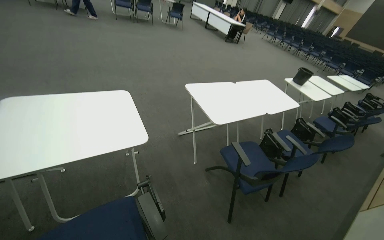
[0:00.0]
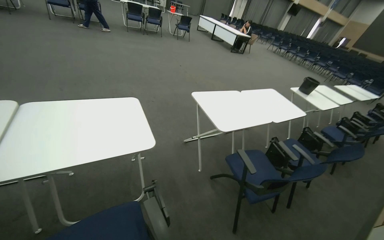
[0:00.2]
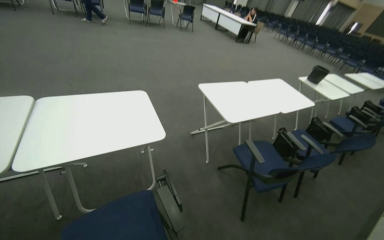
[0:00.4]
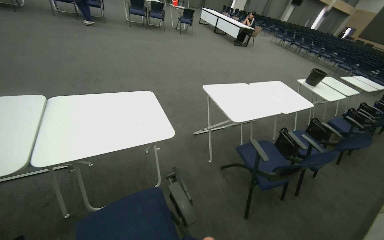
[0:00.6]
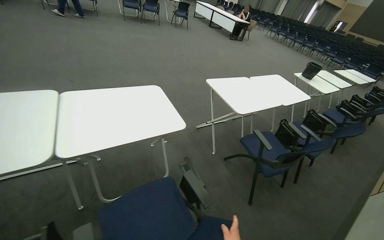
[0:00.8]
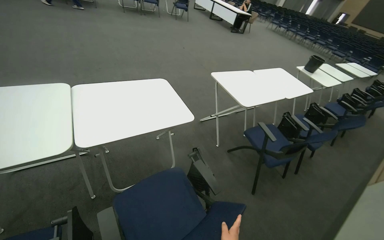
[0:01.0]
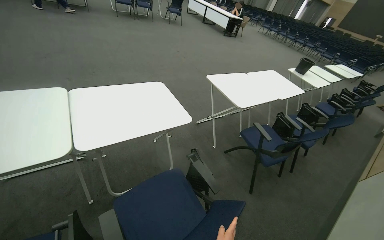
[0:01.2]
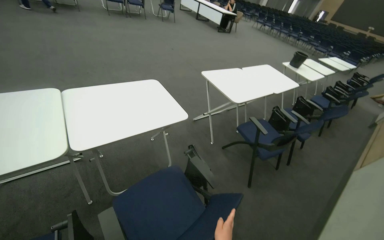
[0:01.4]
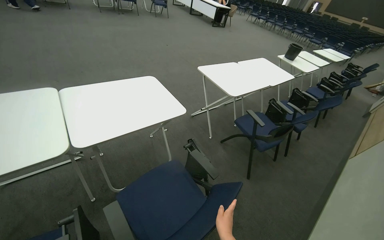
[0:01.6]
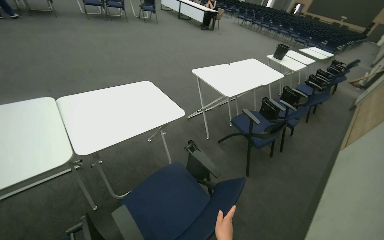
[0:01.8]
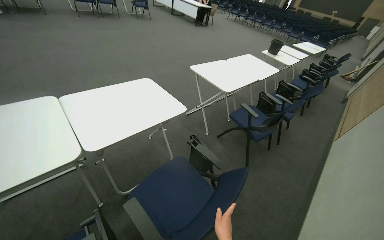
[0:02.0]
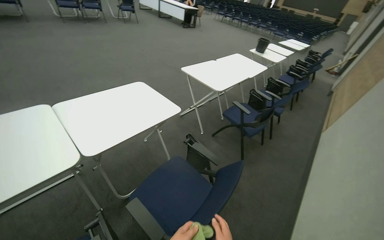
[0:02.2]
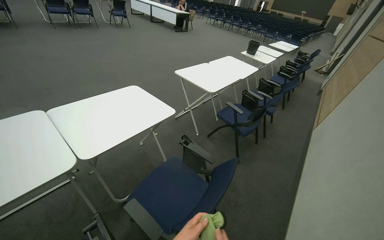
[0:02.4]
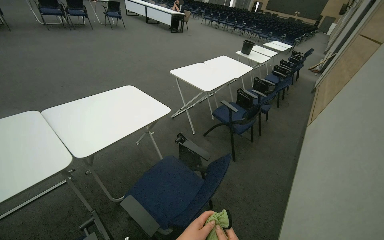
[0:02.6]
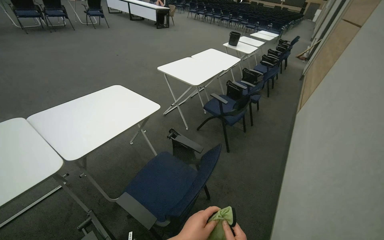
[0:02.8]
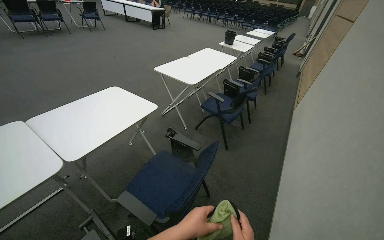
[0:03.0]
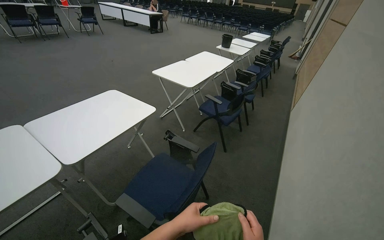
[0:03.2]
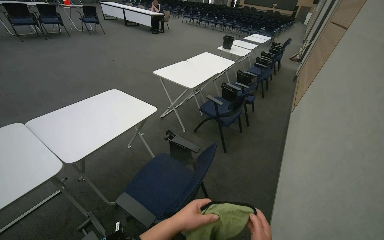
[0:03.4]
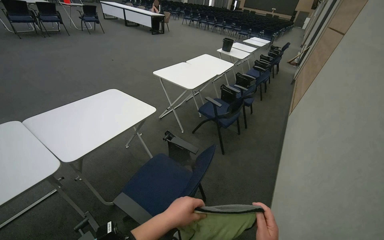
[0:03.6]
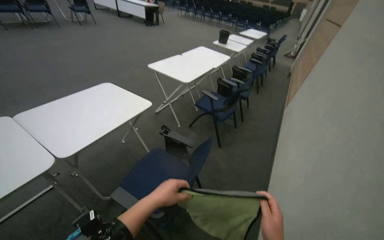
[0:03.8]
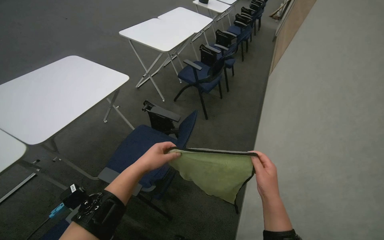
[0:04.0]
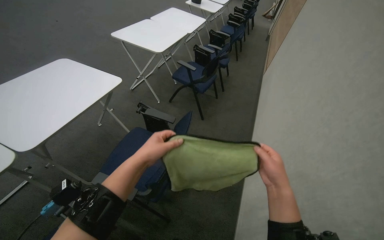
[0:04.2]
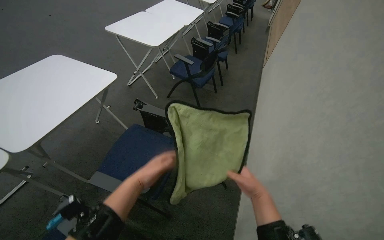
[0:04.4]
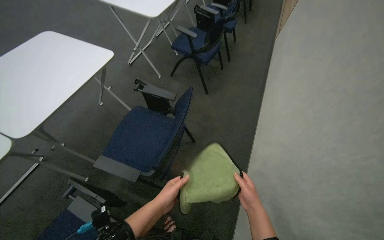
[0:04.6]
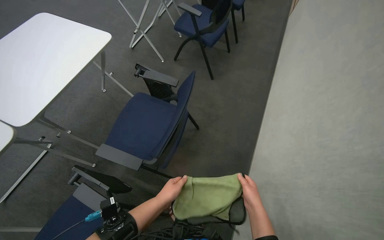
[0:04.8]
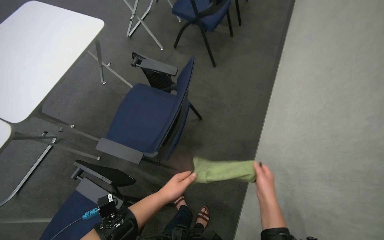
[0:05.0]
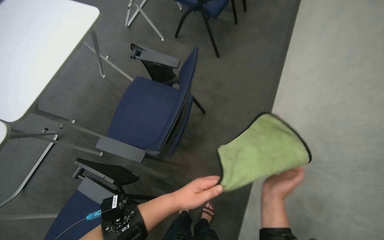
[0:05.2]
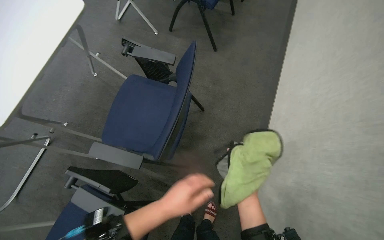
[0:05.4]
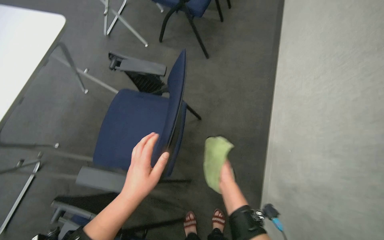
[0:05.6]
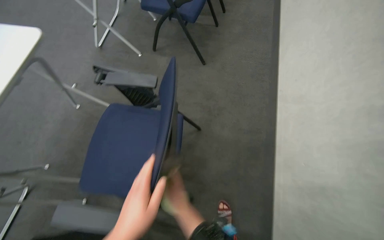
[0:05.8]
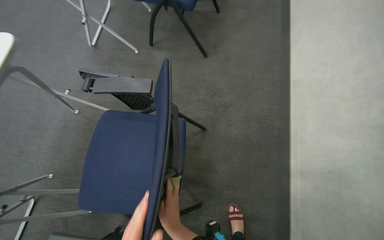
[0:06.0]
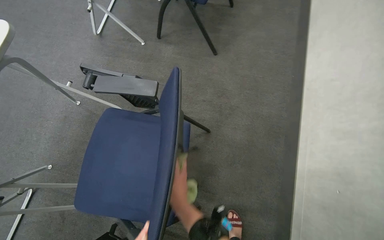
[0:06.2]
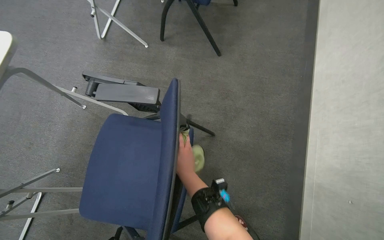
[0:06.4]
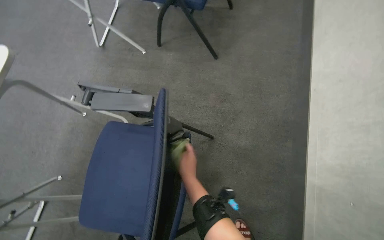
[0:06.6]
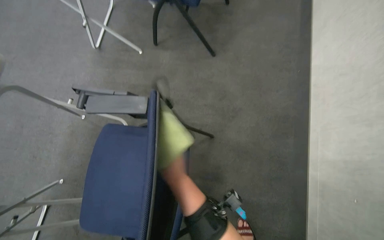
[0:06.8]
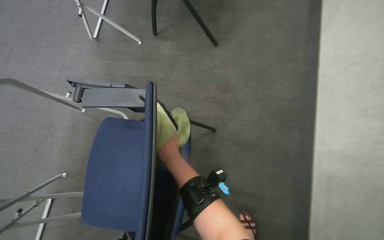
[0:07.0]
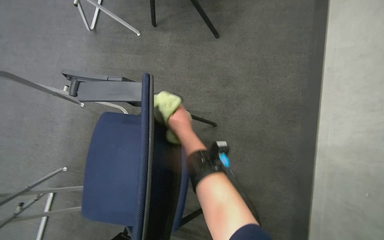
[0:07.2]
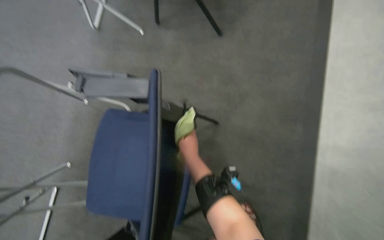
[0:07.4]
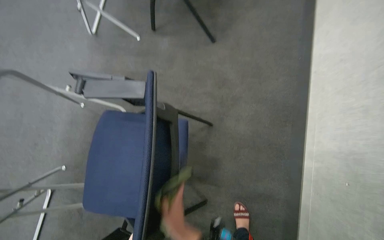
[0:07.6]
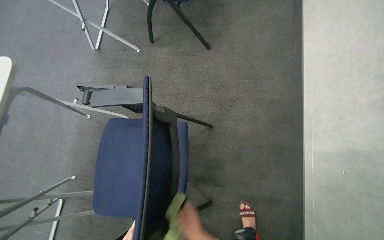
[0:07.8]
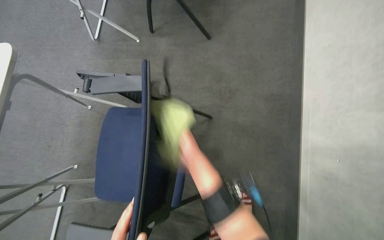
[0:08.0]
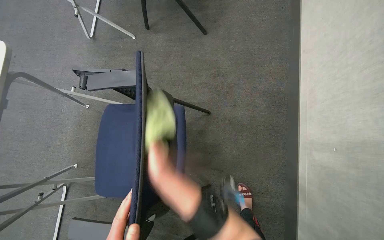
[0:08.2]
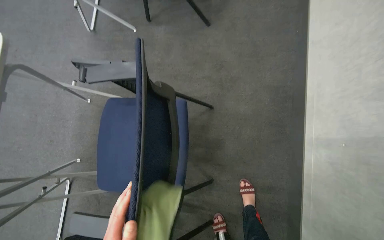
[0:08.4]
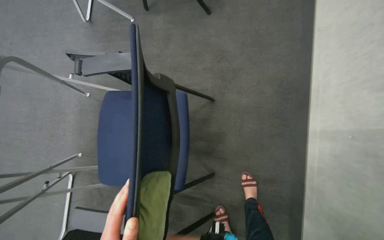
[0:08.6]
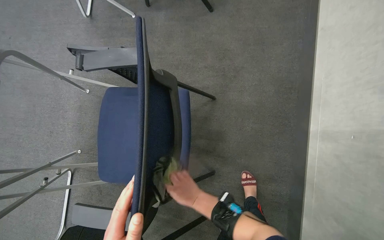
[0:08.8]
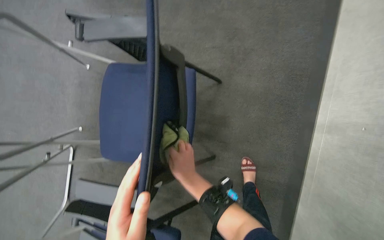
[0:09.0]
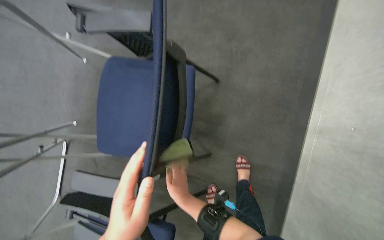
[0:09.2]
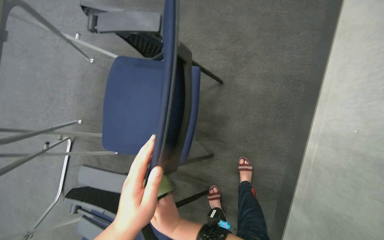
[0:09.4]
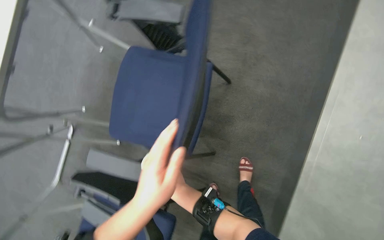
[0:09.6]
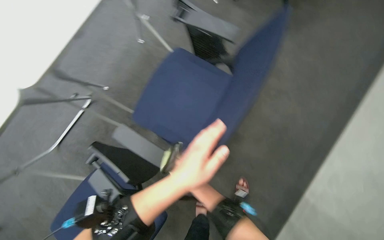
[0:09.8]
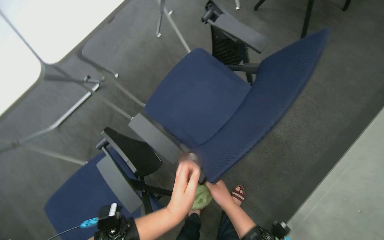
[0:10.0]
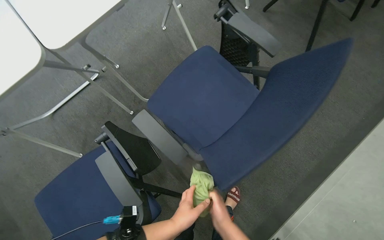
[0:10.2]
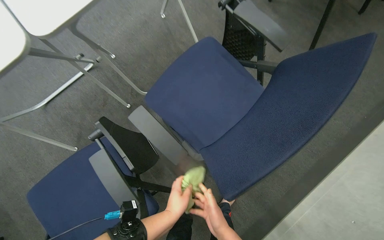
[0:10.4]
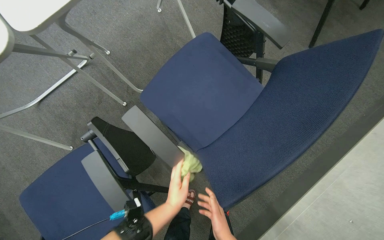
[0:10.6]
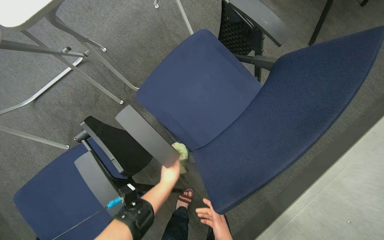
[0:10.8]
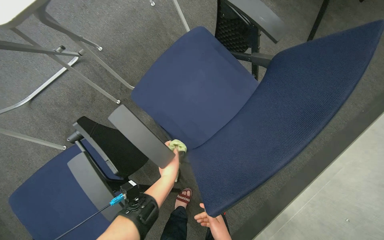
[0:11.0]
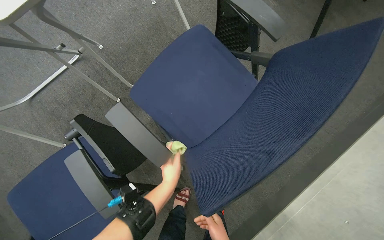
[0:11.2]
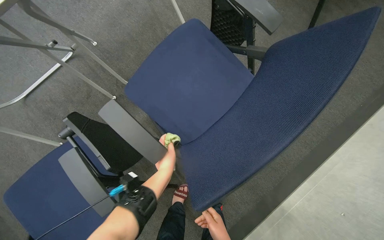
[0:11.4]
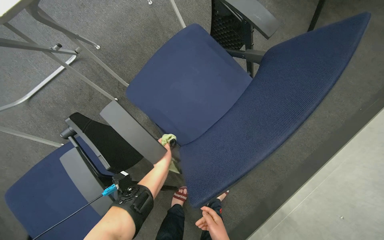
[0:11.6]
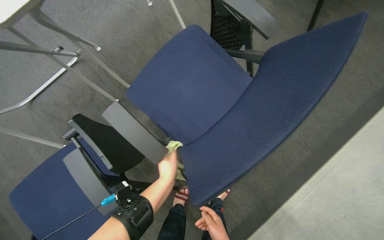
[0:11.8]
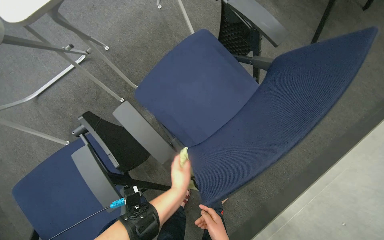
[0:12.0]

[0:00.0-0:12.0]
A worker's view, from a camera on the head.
Job: wiping surfaces.
The whole recording: Wiping conference room tables and chairs. The worker wipes down tables and chairs in the conference room, periodically rinsing the cloth.
0:01.6 to 0:03.0: The wearer looks approximately 20 degrees further to the right.
0:03.0 to 0:04.4: The view tilts about 15 degrees downward.
0:04.4 to 0:06.0: The camera is carried roughly 50 cm. The wearer looks approximately 20 degrees further downward.
0:06.0 to 0:07.6: The right hand moves about 35 cm up the picture and comes back.
0:09.0 to 0:10.4: Everything in view rotates roughly 40 degrees clockwise.
0:10.4 to 0:12.0: The left hand moves some 15 cm farther from the camera and comes back.

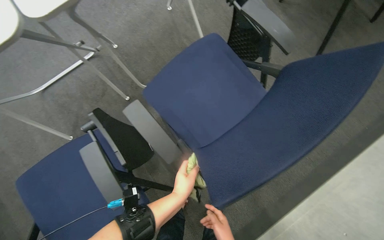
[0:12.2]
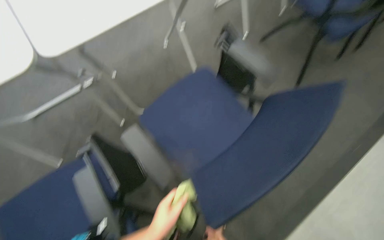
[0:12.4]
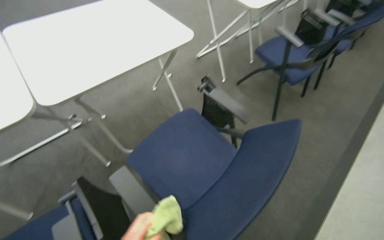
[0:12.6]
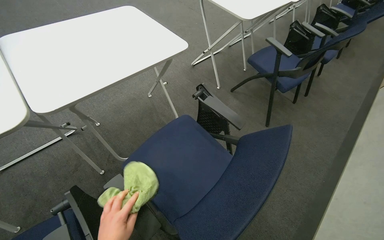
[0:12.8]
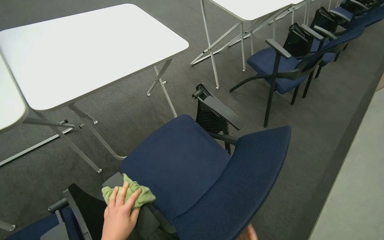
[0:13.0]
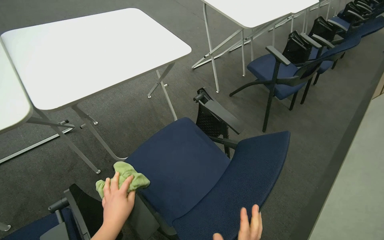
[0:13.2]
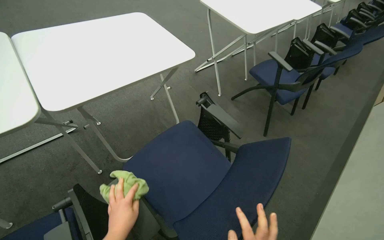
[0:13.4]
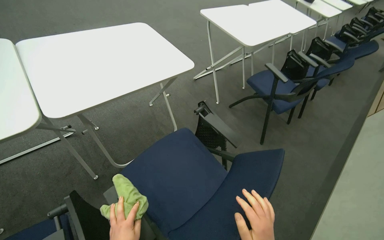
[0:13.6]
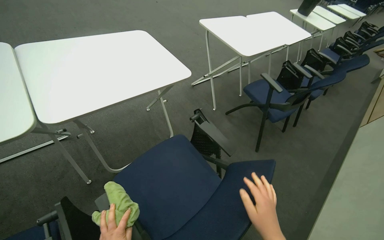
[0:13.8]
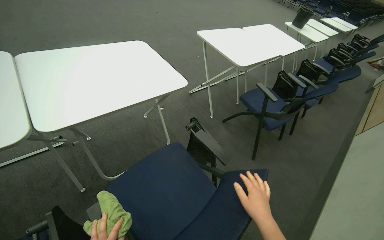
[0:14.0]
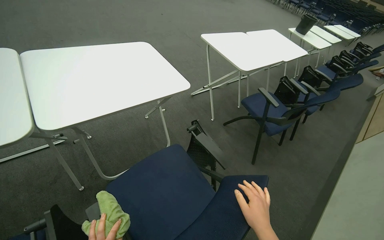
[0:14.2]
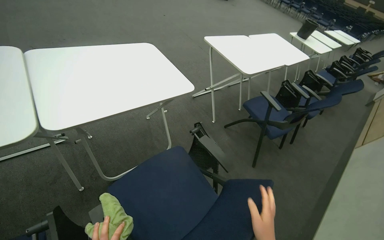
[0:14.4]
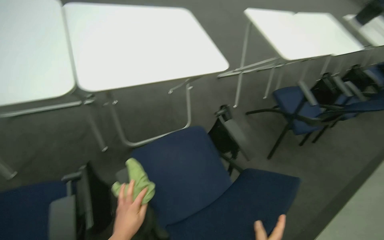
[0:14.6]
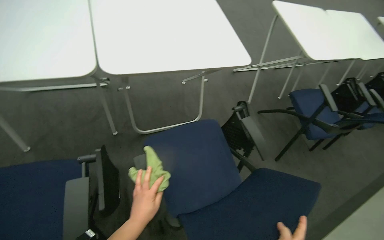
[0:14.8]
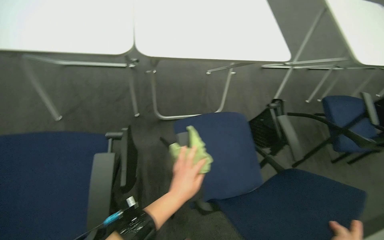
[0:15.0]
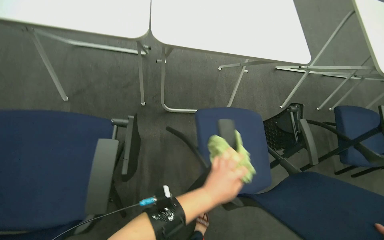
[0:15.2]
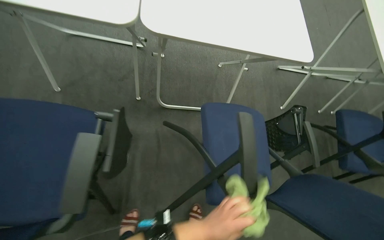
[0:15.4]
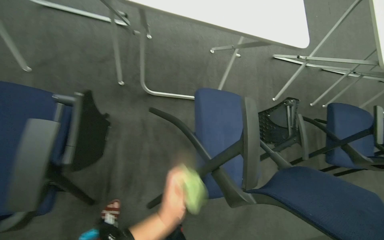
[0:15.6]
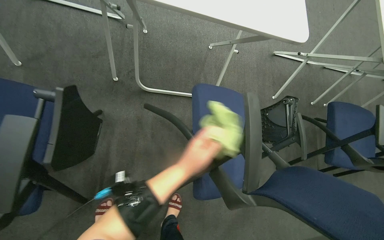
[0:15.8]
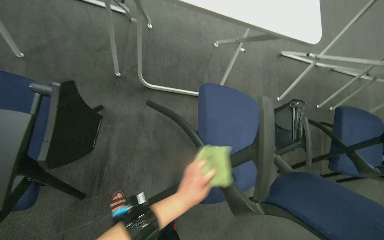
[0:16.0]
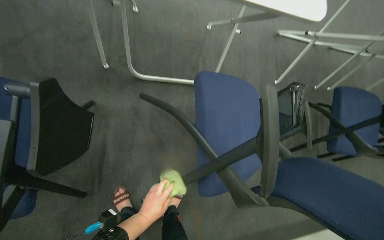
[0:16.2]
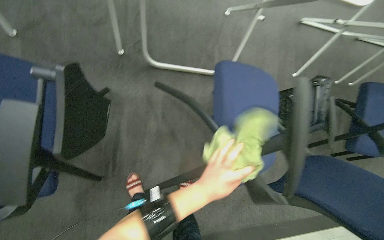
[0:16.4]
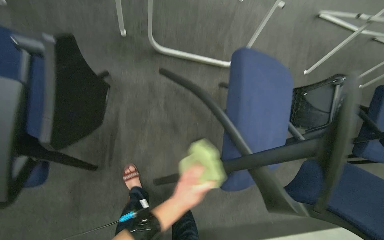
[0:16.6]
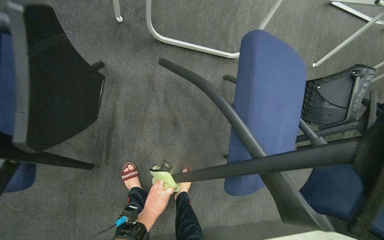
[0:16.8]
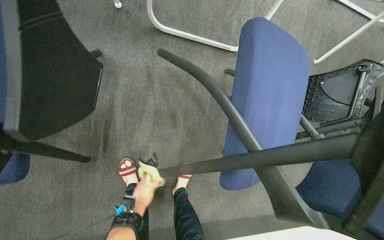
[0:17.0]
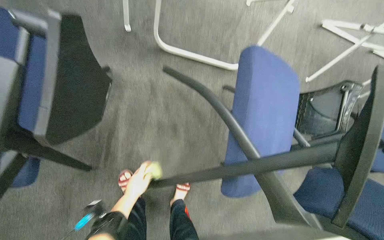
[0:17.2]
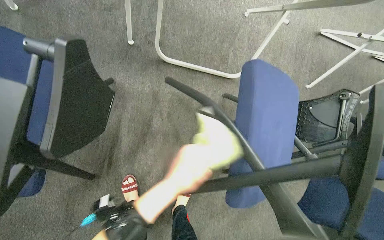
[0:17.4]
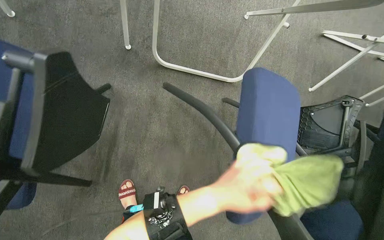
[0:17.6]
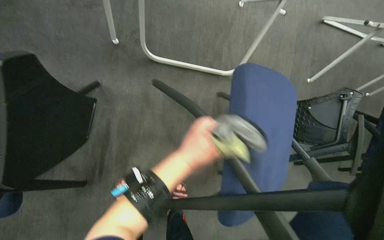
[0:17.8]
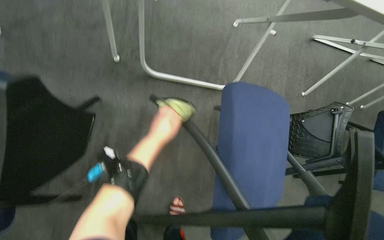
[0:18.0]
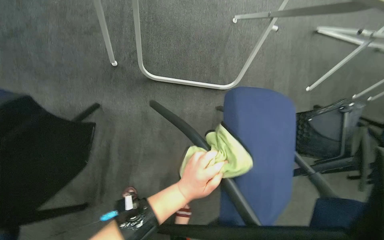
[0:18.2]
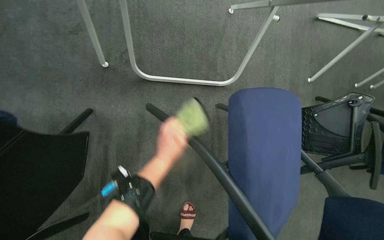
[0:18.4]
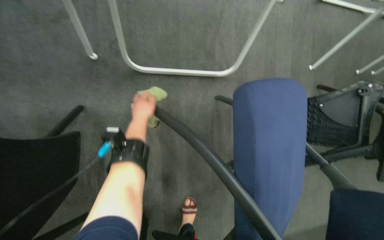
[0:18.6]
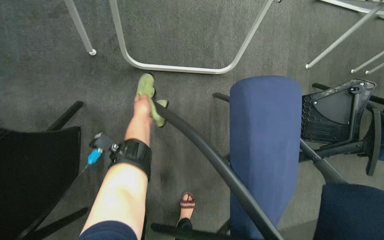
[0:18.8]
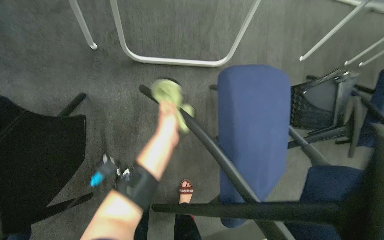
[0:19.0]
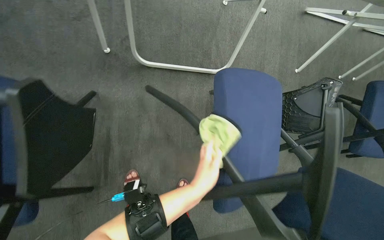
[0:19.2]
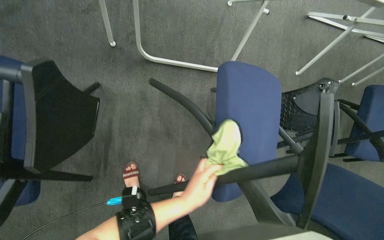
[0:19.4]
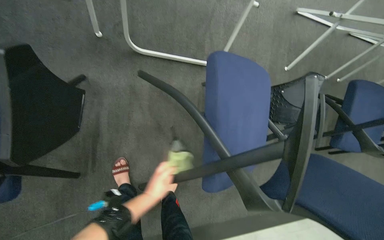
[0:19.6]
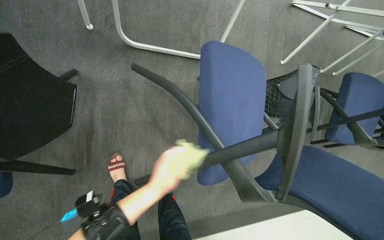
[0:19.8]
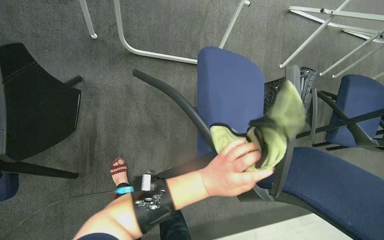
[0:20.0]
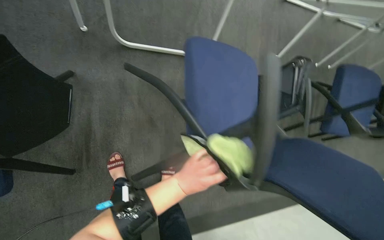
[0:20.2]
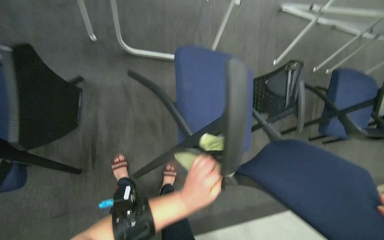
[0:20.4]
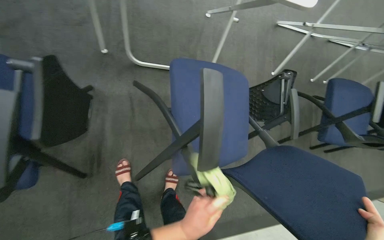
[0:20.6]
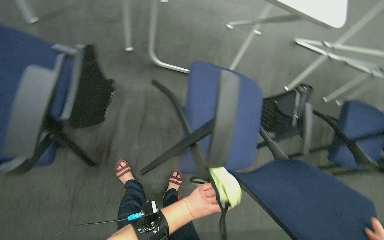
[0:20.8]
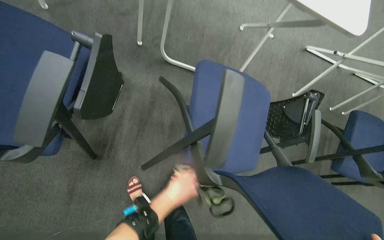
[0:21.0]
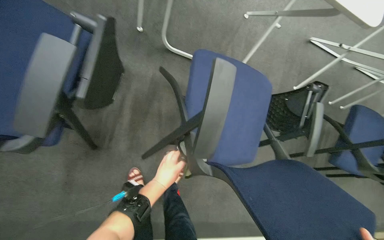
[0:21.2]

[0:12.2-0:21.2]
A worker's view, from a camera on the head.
Job: wiping surfaces.
The whole recording: Wiping conference room tables and chairs. The worker wipes down tables and chairs in the conference room, periodically rinsing the cloth.
0:12.2 to 0:13.8: The camera pitches upward, by about 30 degrees.
0:13.8 to 0:15.2: The head turns to the left by roughly 35 degrees.
0:15.2 to 0:16.6: The wearer looks roughly 15 degrees further downward. The left hand goes left and right, approximately 15 cm each way, reversing 2 times.
0:16.6 to 0:18.2: The left hand goes up and down the picture, some 25 cm each way, reversing 2 times.
0:18.2 to 0:19.8: The left hand goes up the picture and returns, roughly 20 cm each way.
